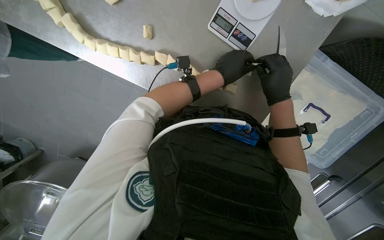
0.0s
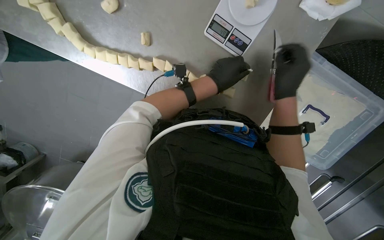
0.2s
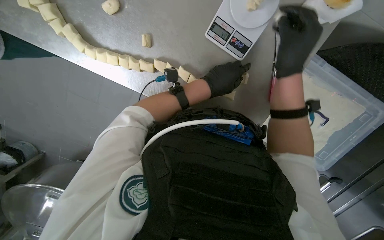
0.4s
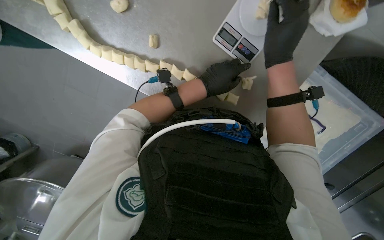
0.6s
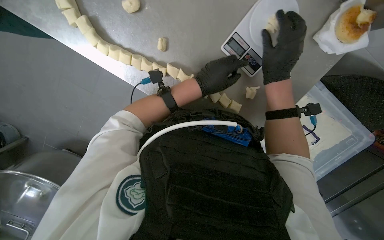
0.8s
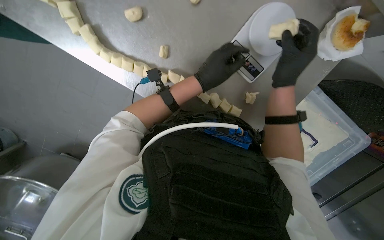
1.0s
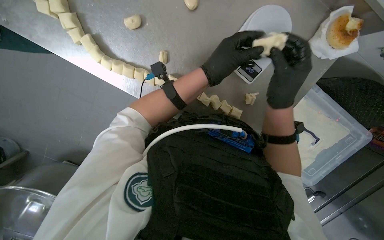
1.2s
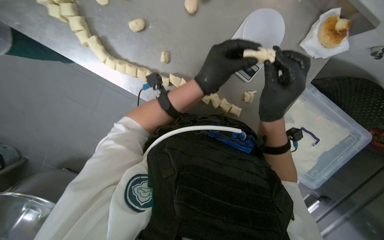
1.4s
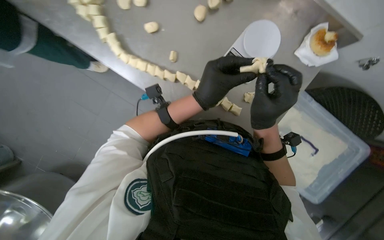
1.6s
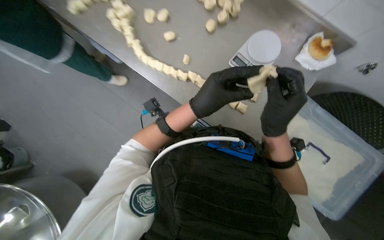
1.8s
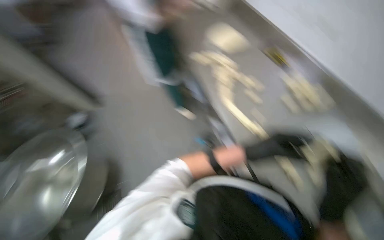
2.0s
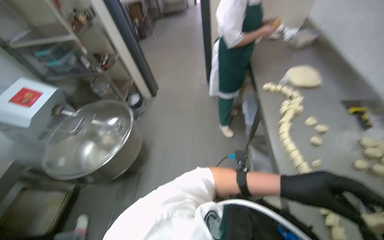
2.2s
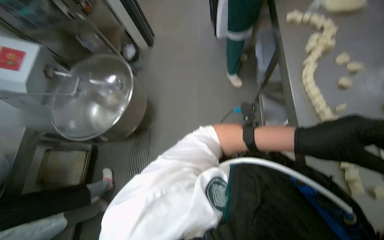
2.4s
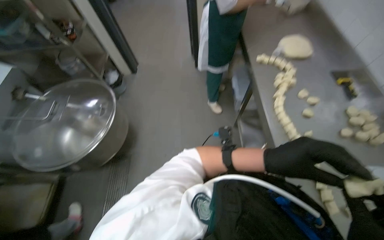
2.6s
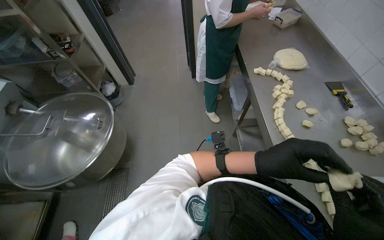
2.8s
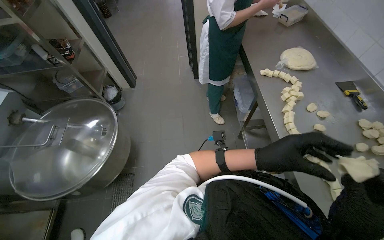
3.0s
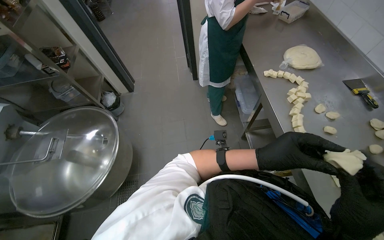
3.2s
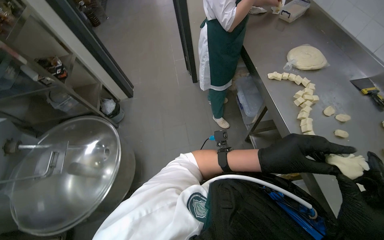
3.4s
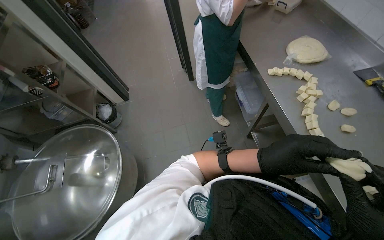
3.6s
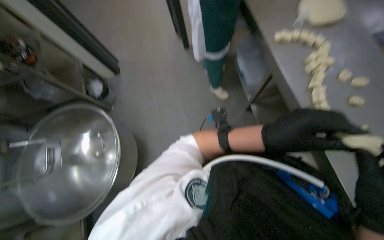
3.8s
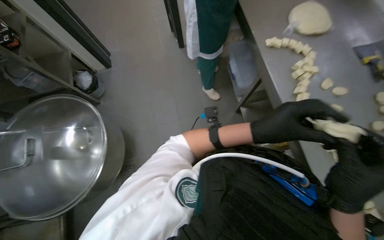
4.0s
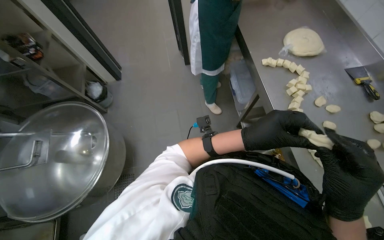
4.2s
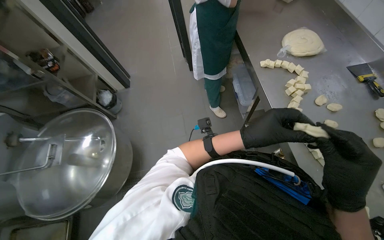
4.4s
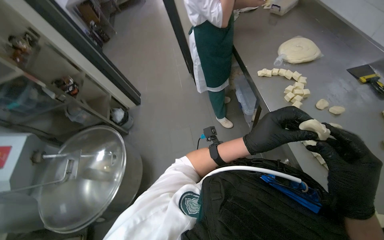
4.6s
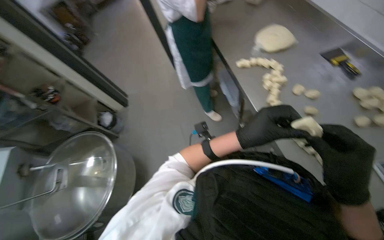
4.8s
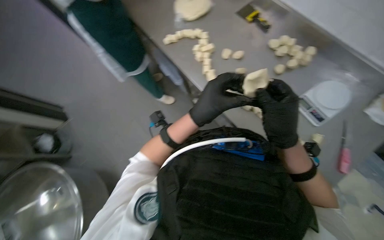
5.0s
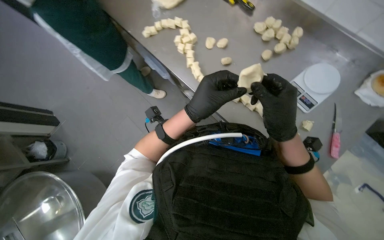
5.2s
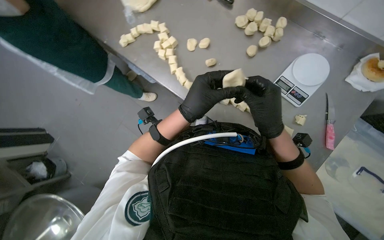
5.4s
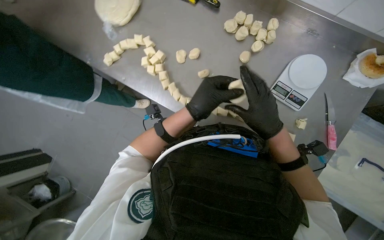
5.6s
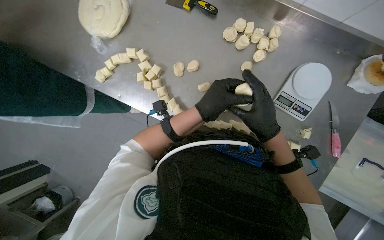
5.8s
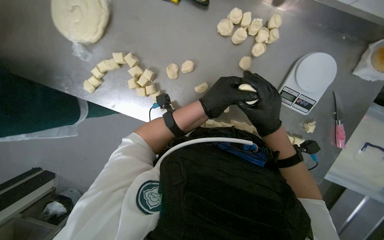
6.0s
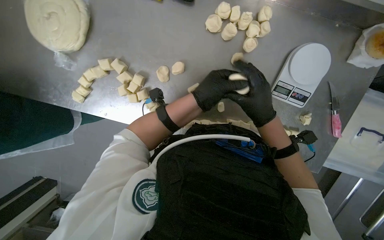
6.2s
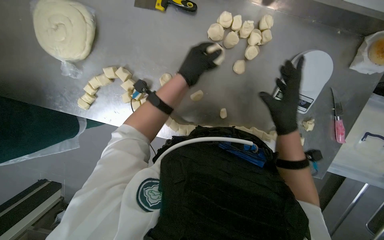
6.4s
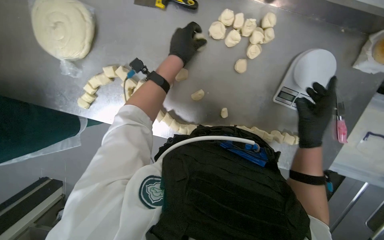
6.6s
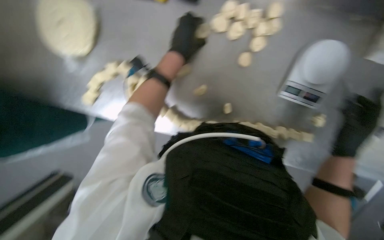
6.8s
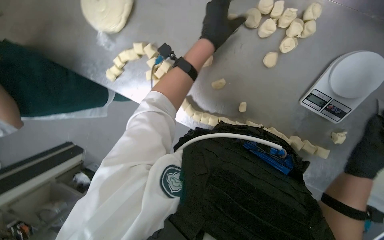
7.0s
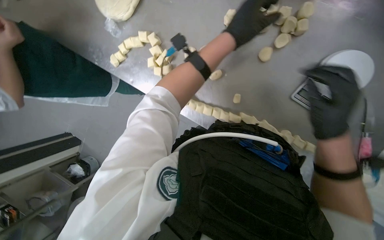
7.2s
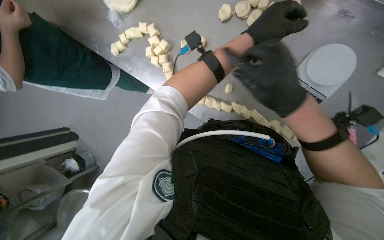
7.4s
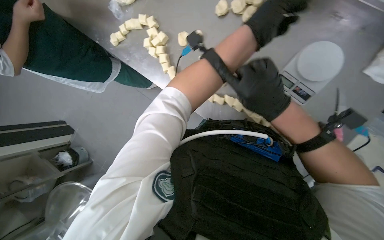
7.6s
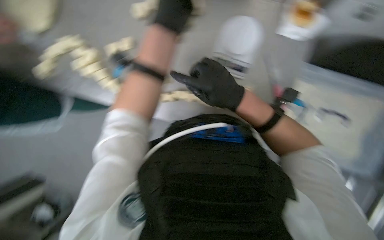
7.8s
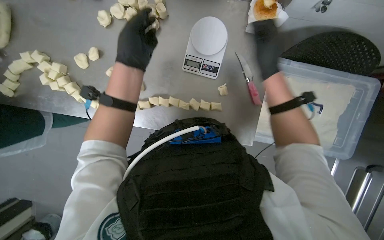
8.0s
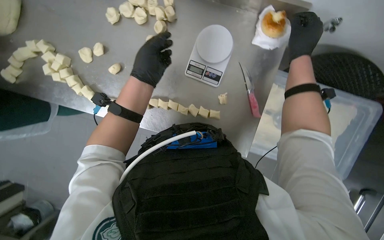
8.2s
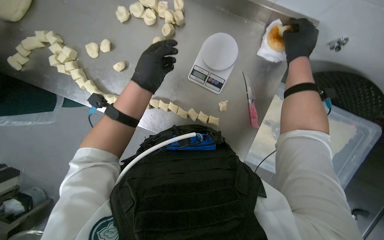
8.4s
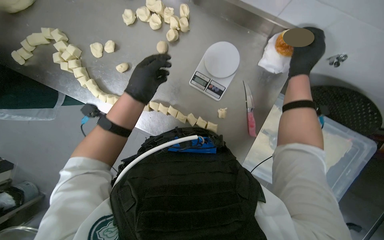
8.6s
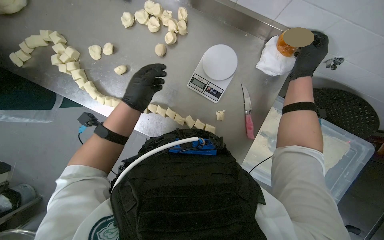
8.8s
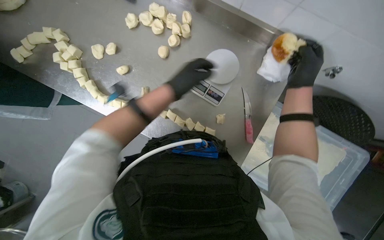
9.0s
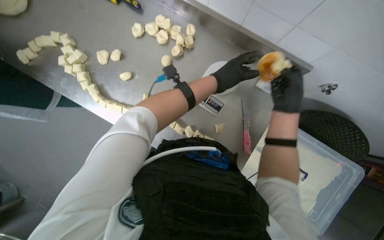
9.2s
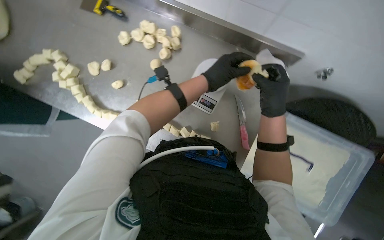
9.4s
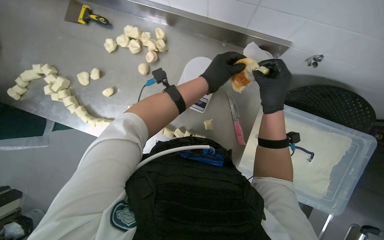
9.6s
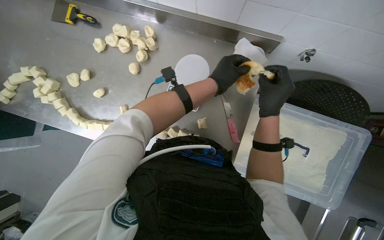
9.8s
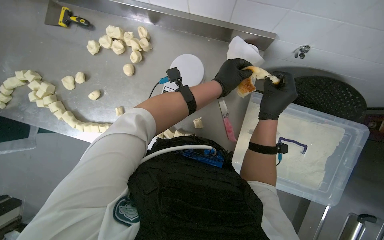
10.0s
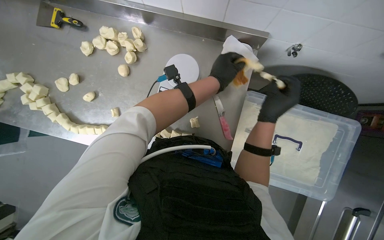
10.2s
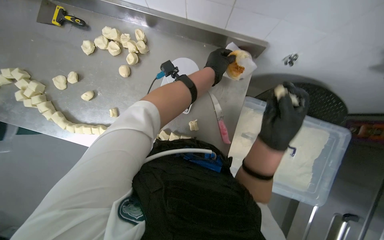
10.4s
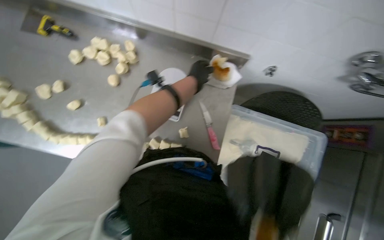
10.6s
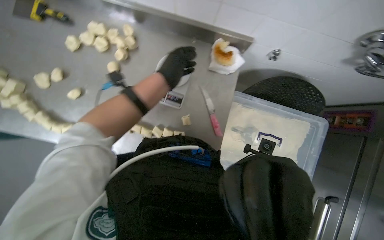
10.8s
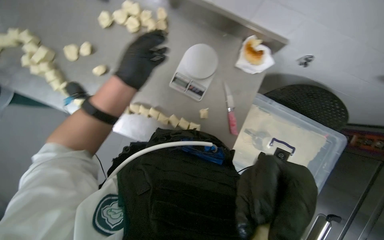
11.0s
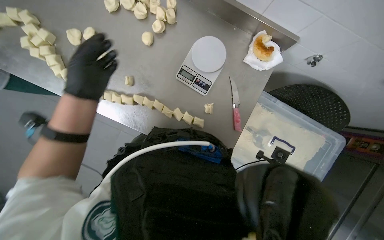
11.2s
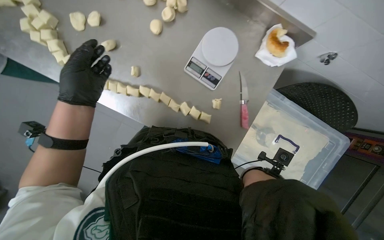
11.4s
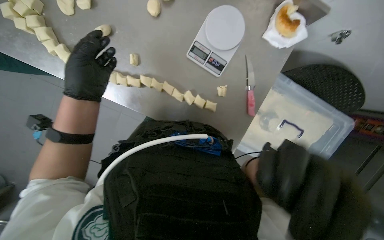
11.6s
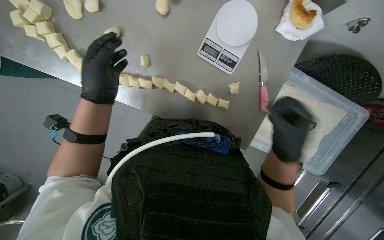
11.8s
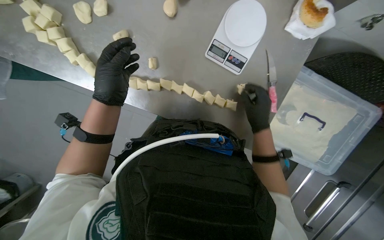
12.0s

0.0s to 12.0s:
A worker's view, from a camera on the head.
Job: preparing food.
The whole recording: Portioning and shaping dough. The worker cuts dough into individual portions, weighs them, and then shapes them into balls.
0.0s to 1.6s: The wearer looks some 15 degrees further upward. The right hand heads nearer to the camera and to the left, covering some 20 cm. The left hand is displaced nearer to the camera, to the left and down the picture by approximately 20 cm.
1.6s to 3.0s: Everything in view rotates approximately 25 degrees clockwise.
3.0s to 4.4s: The right hand shifts roughly 10 cm up the picture.
4.4s to 6.0s: The camera travels about 50 cm. The head rotates some 60 degrees to the right. The camera pitches downward, by some 20 degrees.
6.0s to 7.6s: The wearer looks roughly 15 degrees further downward. The left hand heads nearer to the camera, covering about 15 cm, and goes to the right and returns, approximately 20 cm each way. Meanwhile the right hand goes approximately 20 cm up the picture, and reaches some 15 cm to the left, then returns.
7.6s to 9.0s: The camera travels roughly 60 cm.
10.4s to 12.0s: The view tips downward by some 15 degrees.

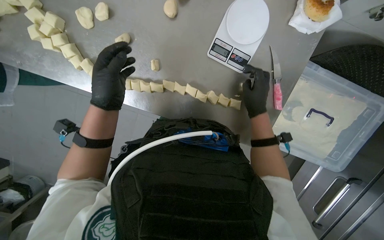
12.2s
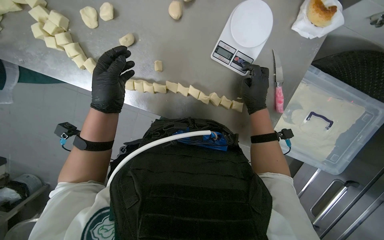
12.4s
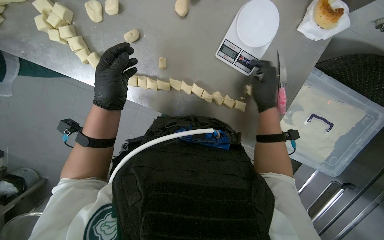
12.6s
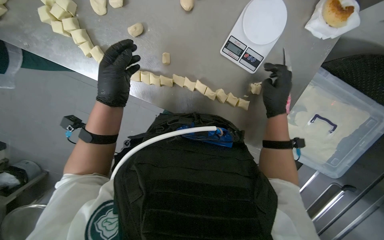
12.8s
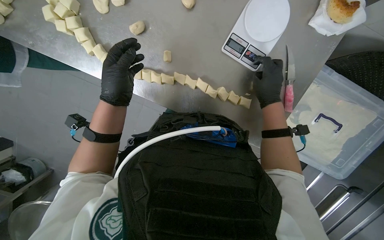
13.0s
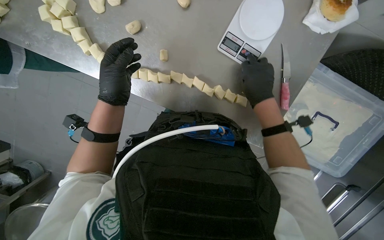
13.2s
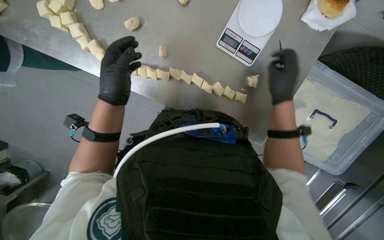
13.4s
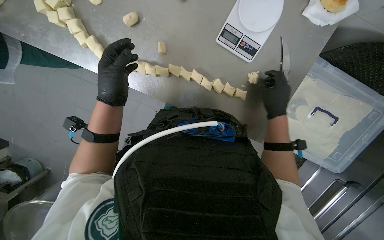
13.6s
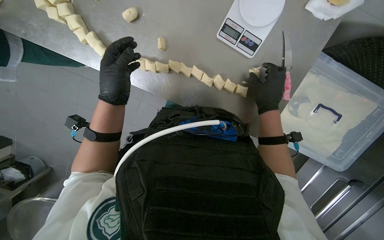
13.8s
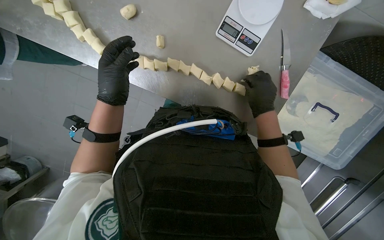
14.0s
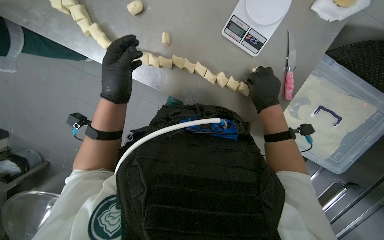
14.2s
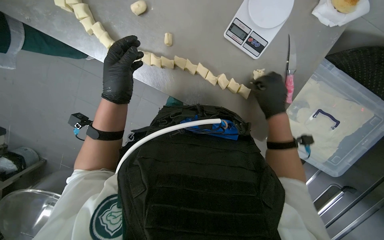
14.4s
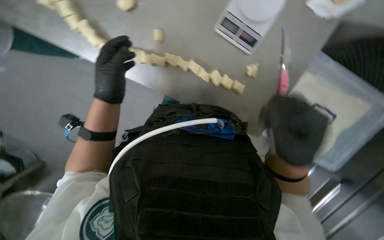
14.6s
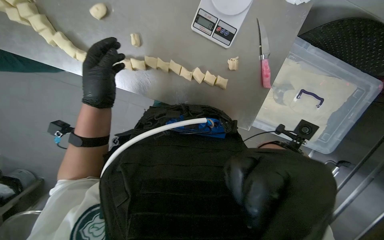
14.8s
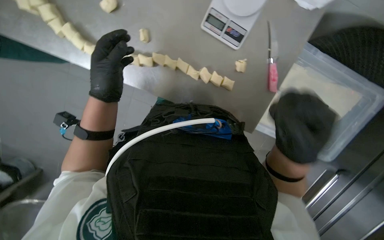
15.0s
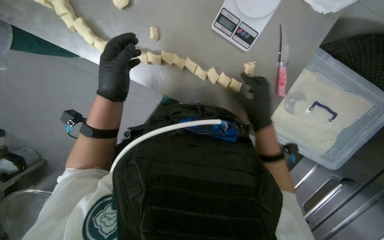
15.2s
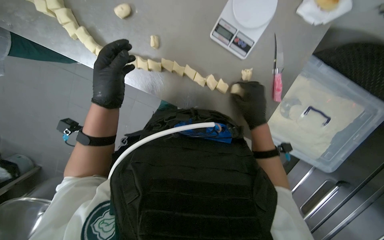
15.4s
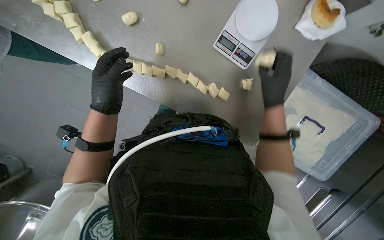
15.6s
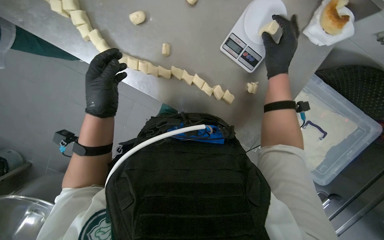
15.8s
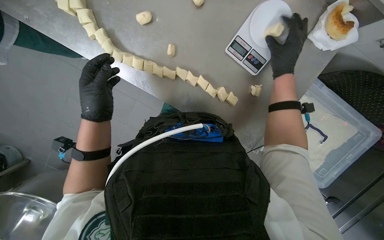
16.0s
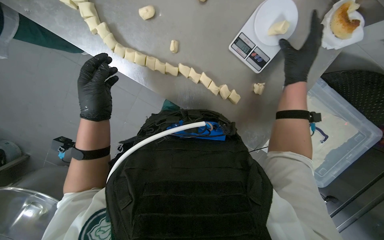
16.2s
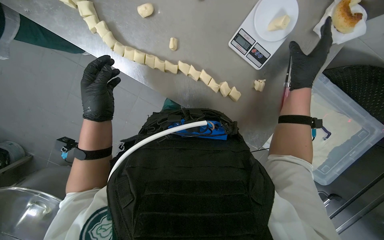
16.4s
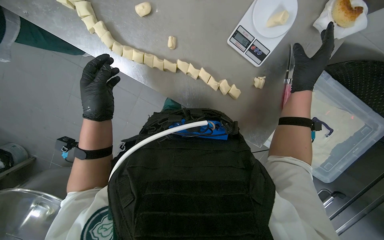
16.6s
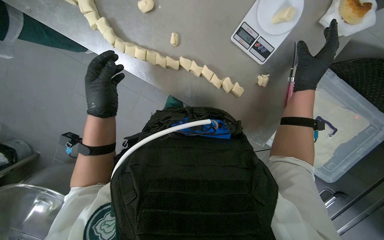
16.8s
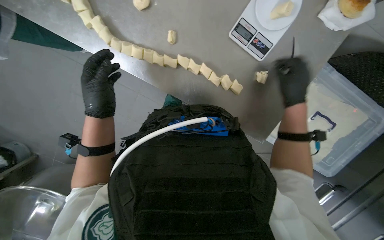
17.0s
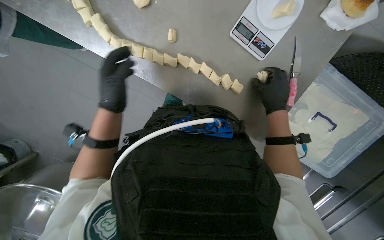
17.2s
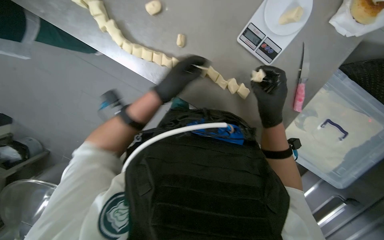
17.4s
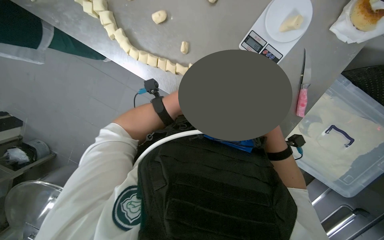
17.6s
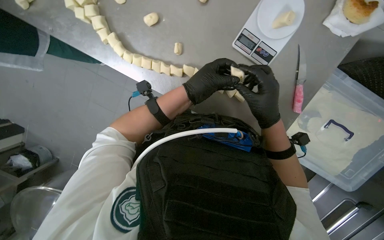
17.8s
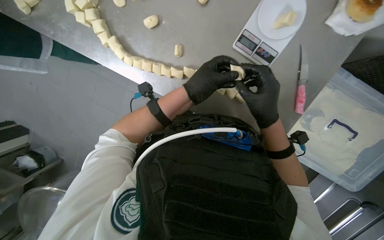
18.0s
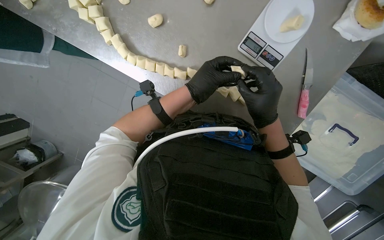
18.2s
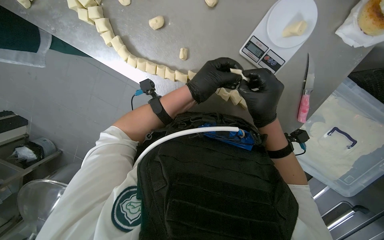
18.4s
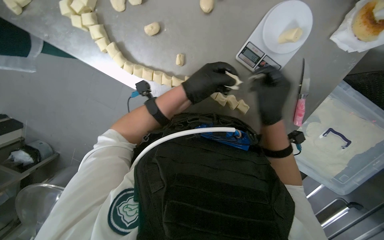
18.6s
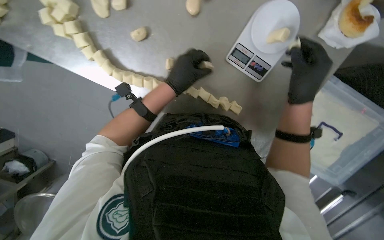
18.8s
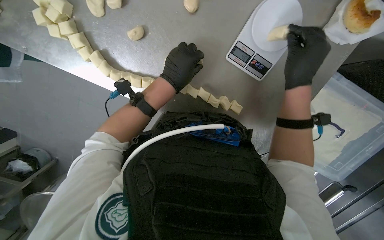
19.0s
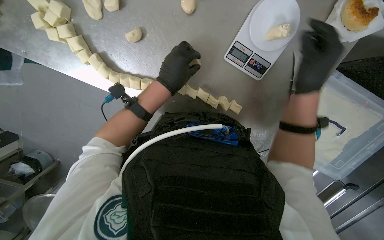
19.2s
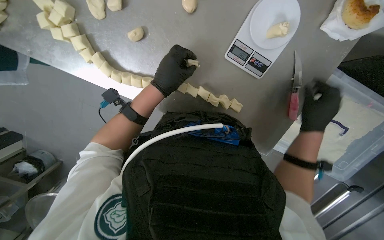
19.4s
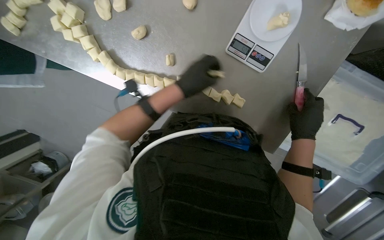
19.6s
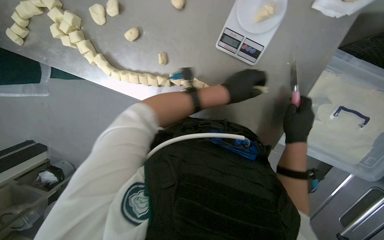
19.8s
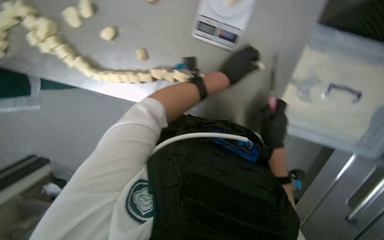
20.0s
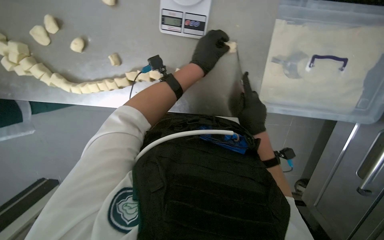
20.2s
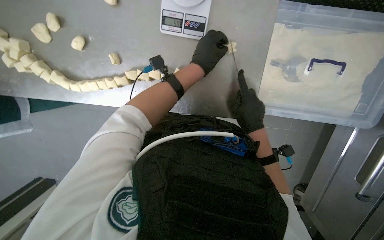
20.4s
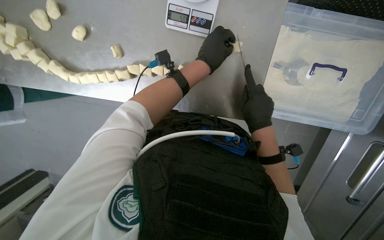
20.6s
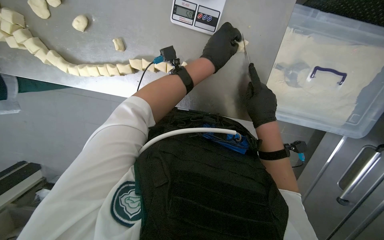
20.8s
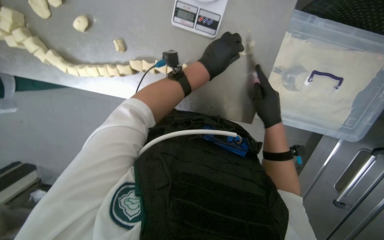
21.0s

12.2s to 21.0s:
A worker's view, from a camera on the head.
Job: preparing food.
The whole recording: Portioning and shaping dough. The worker cuts dough into individual portions, weighs them, and then shapes them into balls.
12.2s to 13.6s: The hands make small movements and keep their place.
13.6s to 15.2s: The right hand reaches some 15 cm down the picture, then returns.
15.2s to 16.6s: The right hand goes some 15 cm up the picture and to the right.
16.6s to 18.0s: The left hand is displaced to the right by some 25 cm. The right hand is displaced to the left and down the picture by roughly 20 cm.
18.0s to 19.6s: The right hand is displaced to the right and farther from the camera by some 20 cm.
19.6s to 21.0s: The left hand goes roughly 20 cm to the right.
